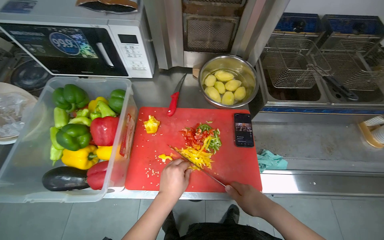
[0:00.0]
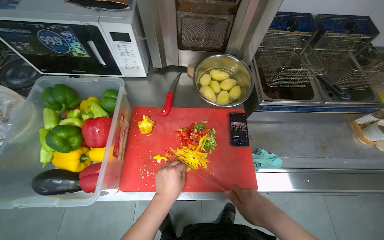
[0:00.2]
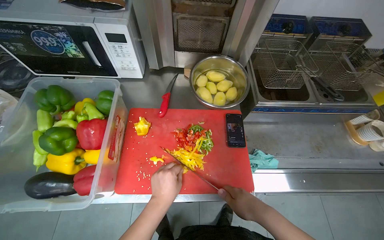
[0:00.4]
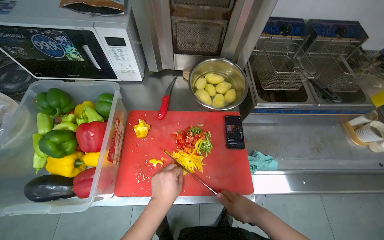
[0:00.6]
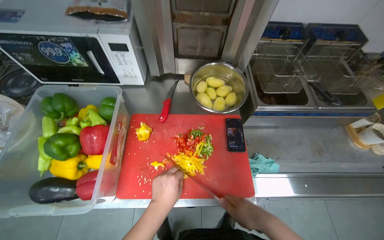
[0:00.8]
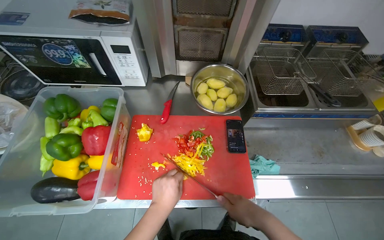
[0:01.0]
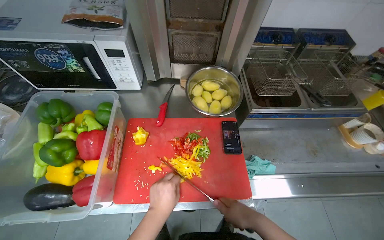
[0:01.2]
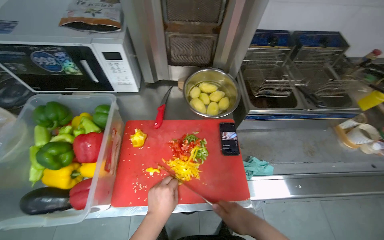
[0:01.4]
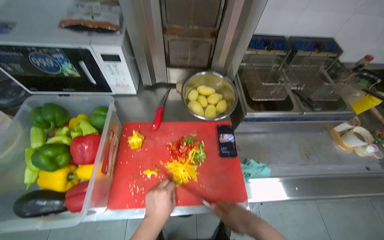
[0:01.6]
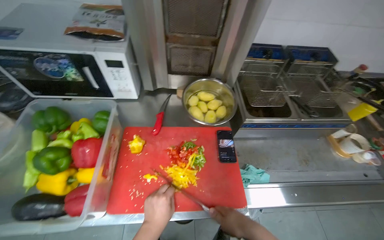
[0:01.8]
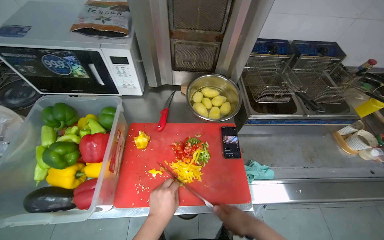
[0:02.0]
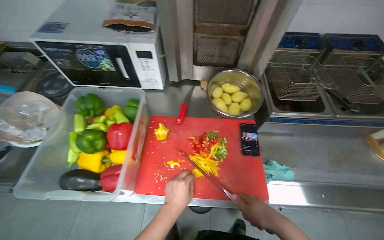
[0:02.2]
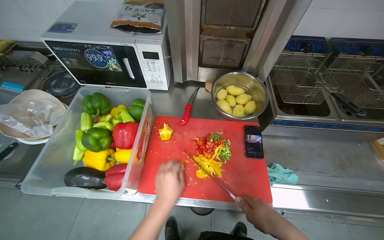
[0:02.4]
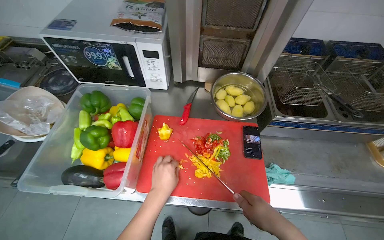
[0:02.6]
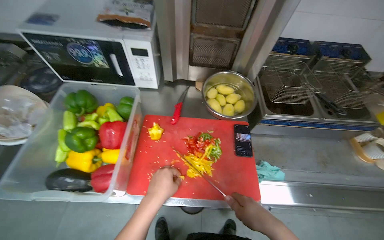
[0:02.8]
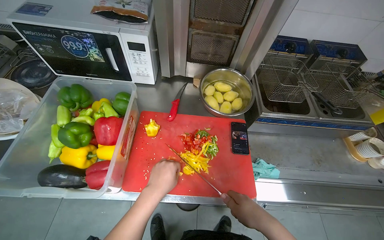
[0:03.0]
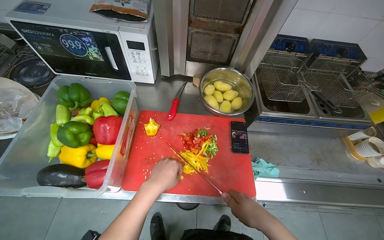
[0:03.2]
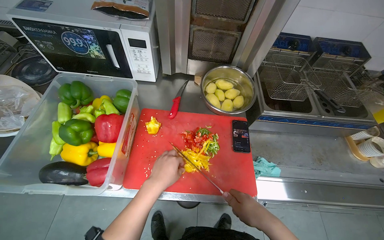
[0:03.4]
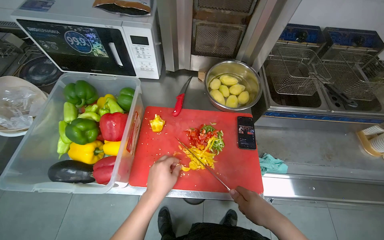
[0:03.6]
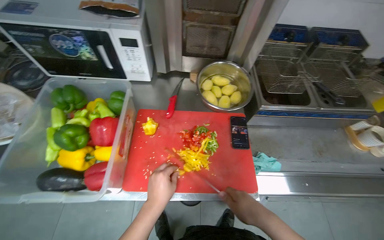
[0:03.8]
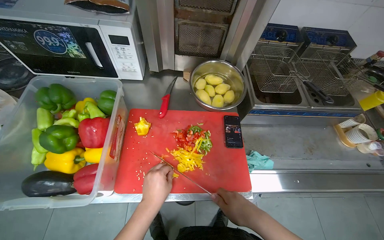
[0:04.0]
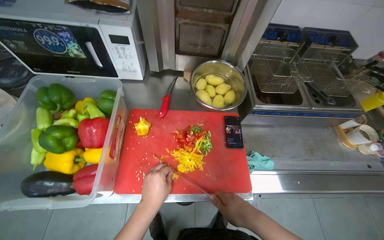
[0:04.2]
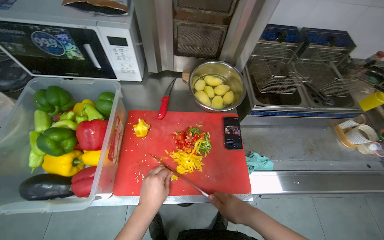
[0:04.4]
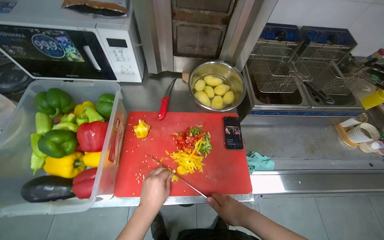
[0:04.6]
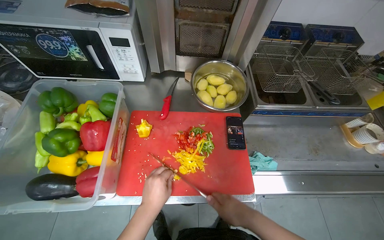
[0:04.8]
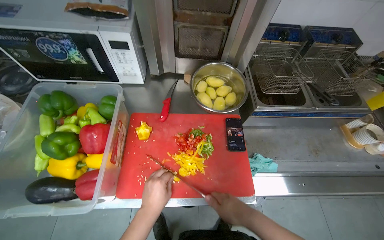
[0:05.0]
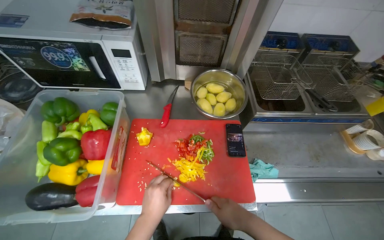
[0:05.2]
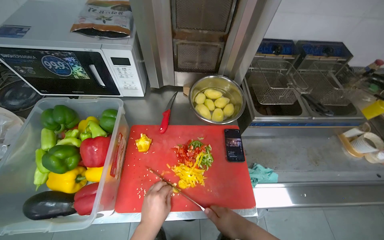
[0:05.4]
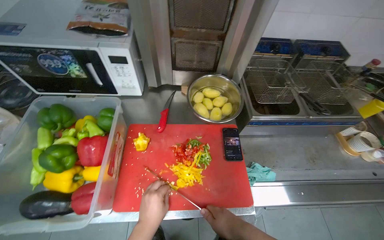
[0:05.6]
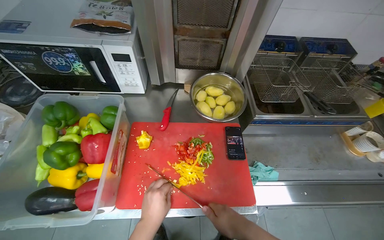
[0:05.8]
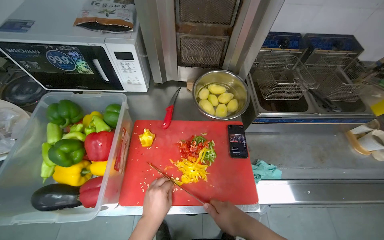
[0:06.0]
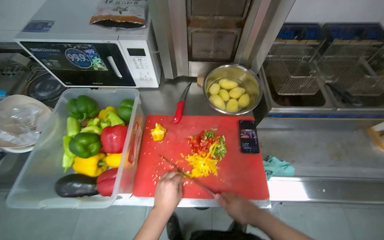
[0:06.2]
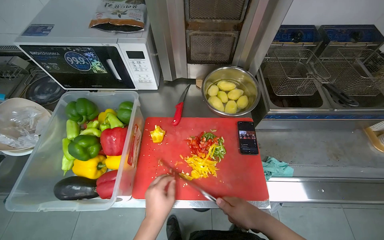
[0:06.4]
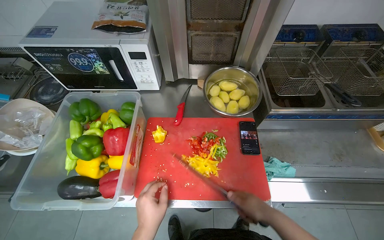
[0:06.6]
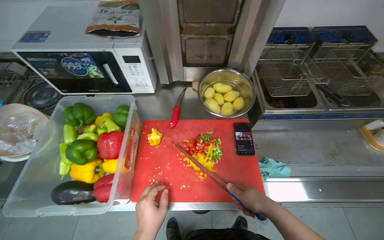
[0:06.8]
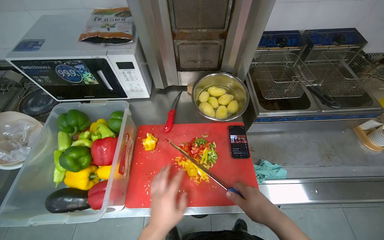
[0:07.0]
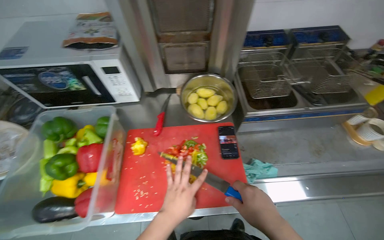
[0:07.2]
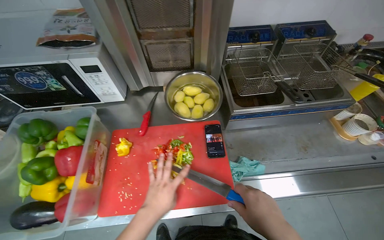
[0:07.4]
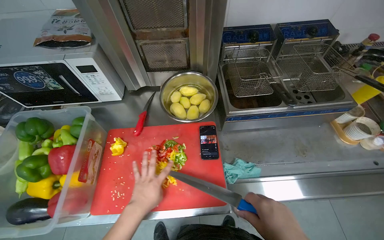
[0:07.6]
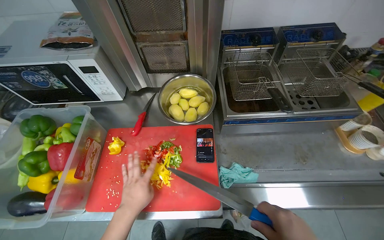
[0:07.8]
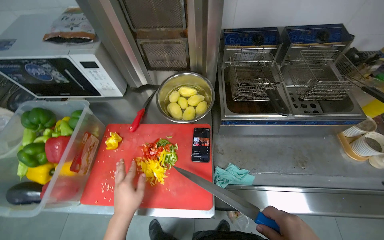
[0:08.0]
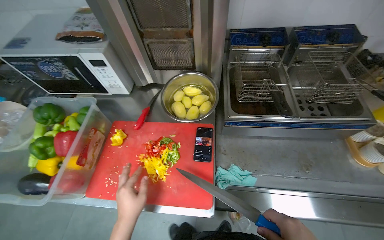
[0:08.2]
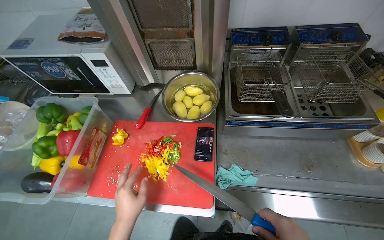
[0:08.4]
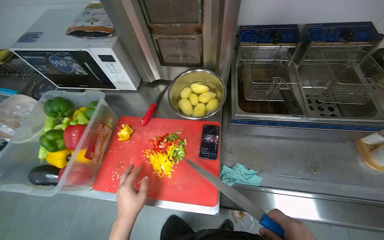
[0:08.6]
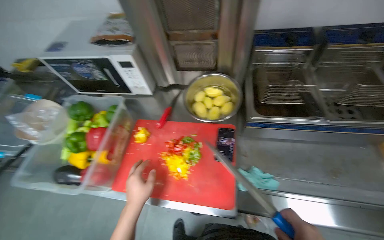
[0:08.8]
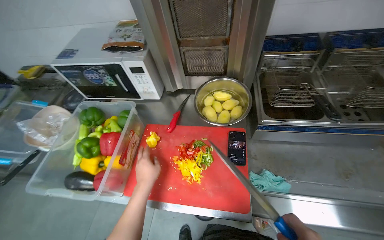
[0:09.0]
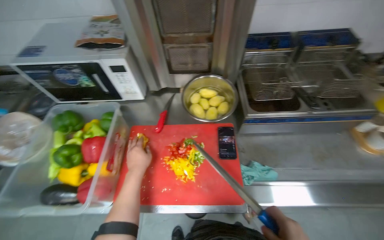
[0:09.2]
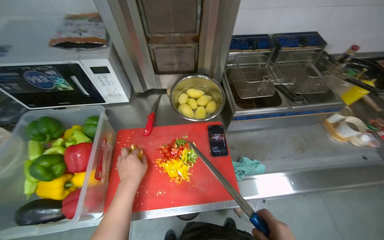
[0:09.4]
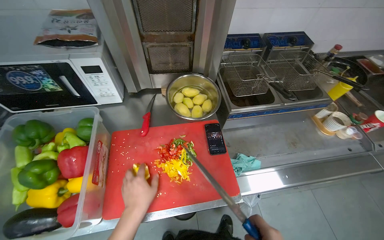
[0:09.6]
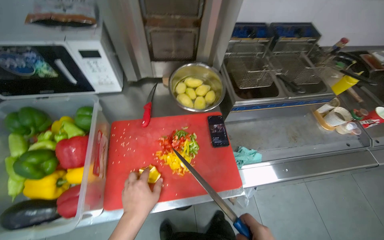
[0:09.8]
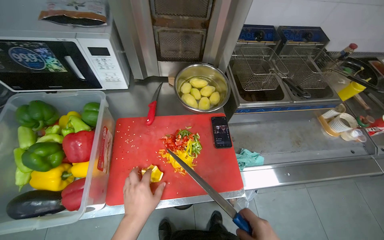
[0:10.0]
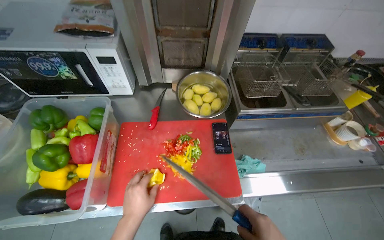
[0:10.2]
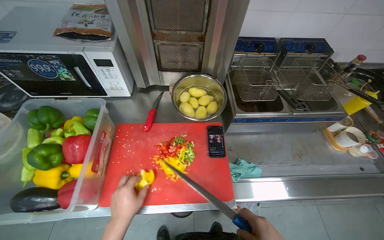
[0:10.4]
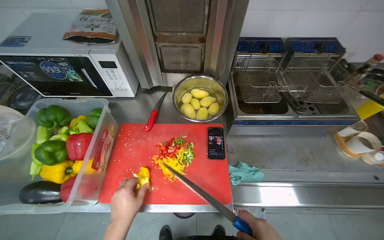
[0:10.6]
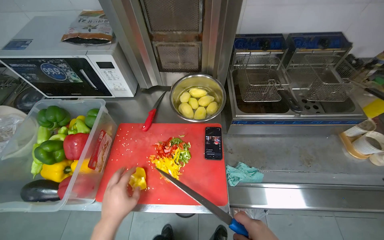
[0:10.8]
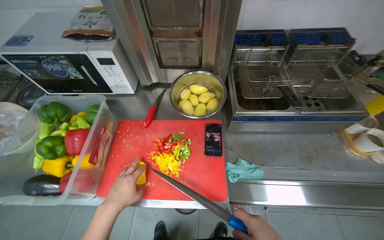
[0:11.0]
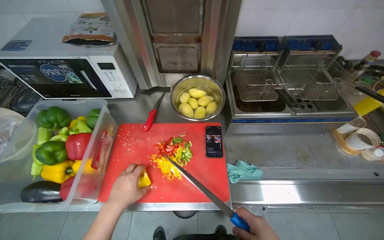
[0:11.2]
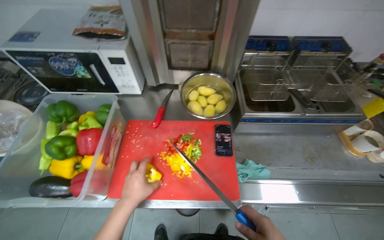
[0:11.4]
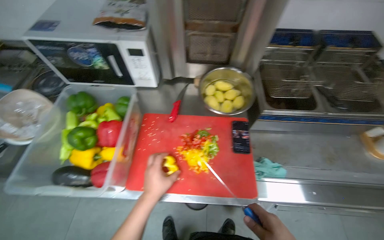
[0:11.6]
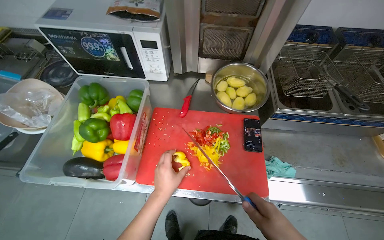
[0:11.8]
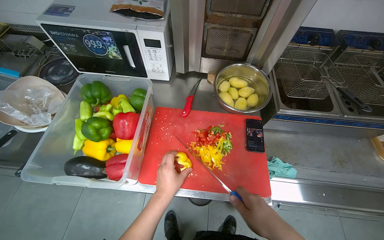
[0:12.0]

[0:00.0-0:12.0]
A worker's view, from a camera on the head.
Job: preparing food.
The whole recording: Cutting bell peppers. The worker cuts bell peppers into strips on a red cutting board and transfers them to a container.
0:00.0 to 0:06.0: The hands are busy where they are.
0:09.0 to 0:10.4: The left hand heads down the picture, covering roughly 10 cm.

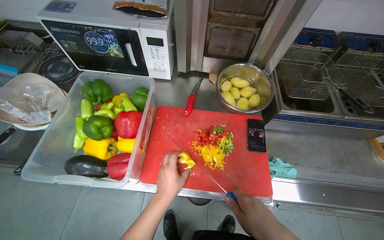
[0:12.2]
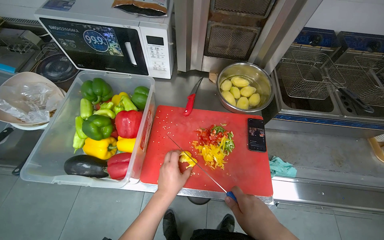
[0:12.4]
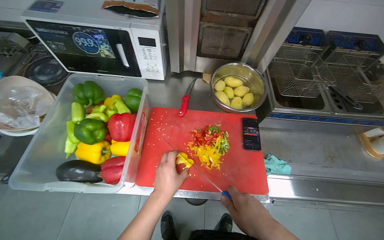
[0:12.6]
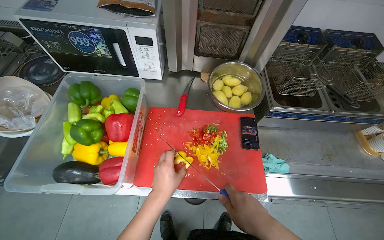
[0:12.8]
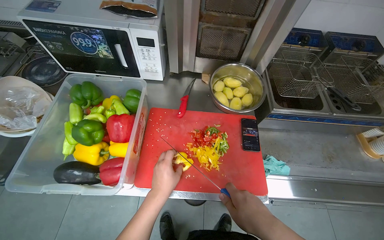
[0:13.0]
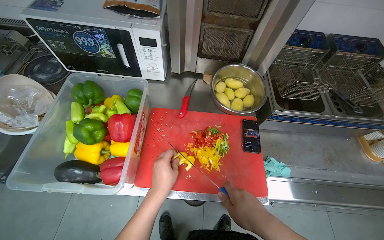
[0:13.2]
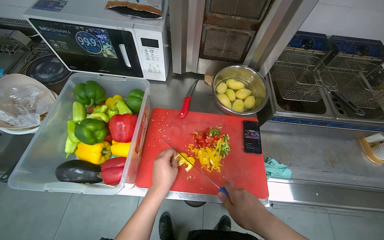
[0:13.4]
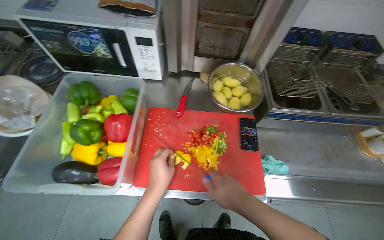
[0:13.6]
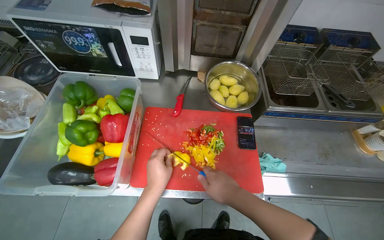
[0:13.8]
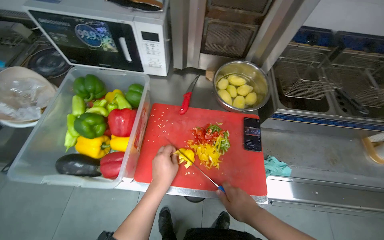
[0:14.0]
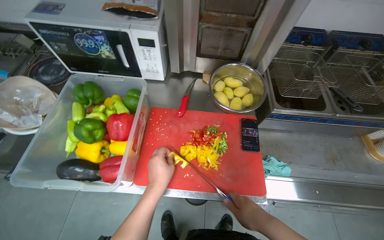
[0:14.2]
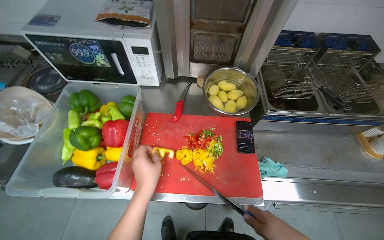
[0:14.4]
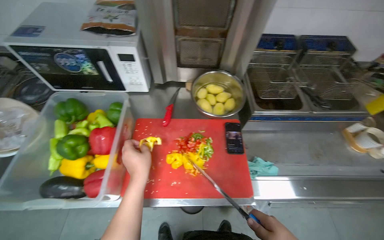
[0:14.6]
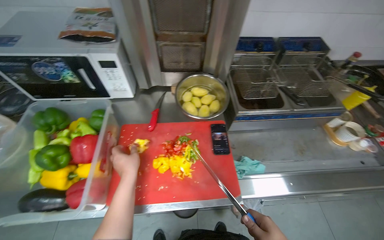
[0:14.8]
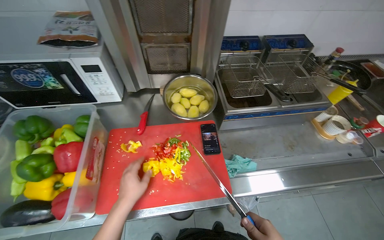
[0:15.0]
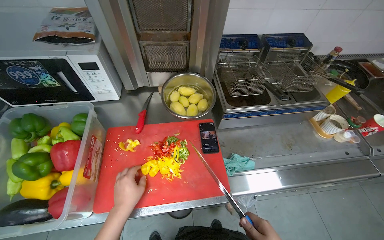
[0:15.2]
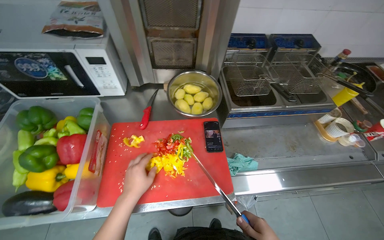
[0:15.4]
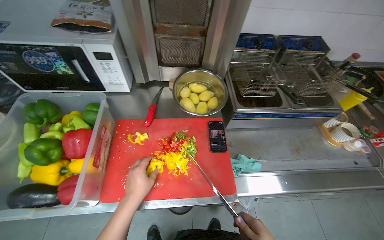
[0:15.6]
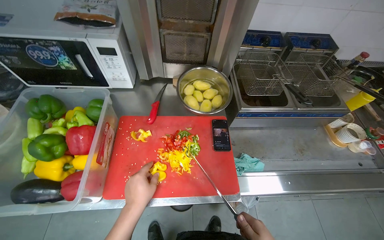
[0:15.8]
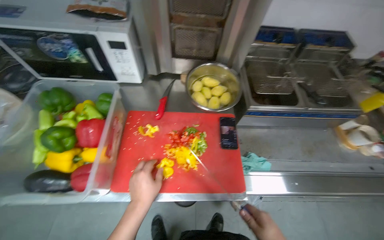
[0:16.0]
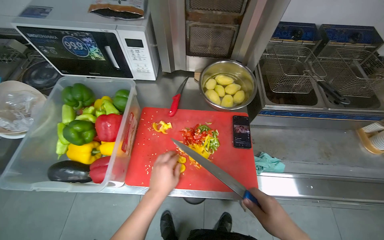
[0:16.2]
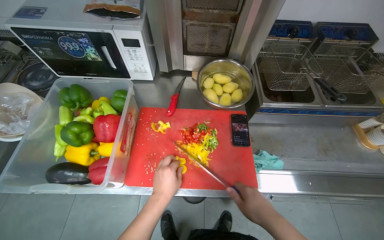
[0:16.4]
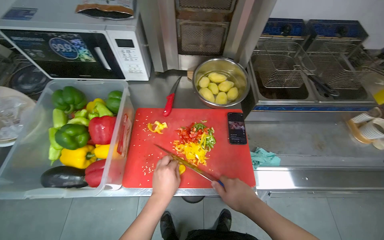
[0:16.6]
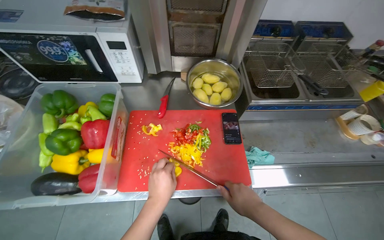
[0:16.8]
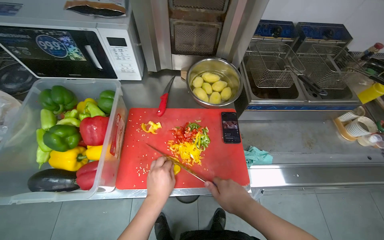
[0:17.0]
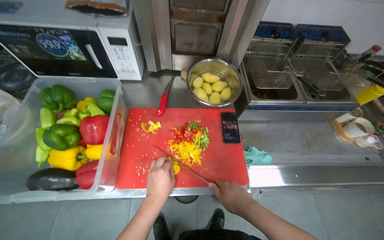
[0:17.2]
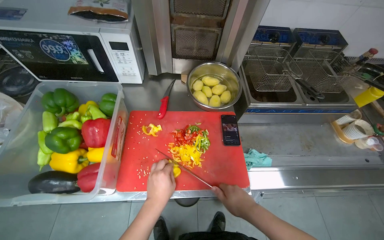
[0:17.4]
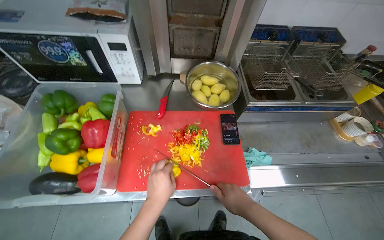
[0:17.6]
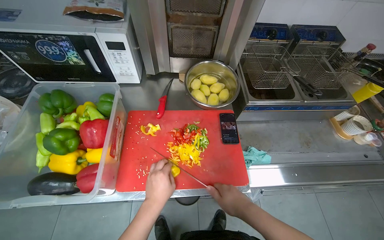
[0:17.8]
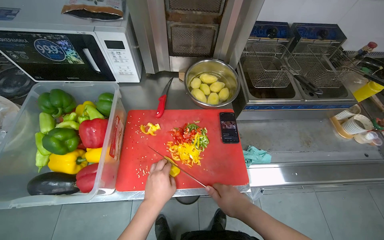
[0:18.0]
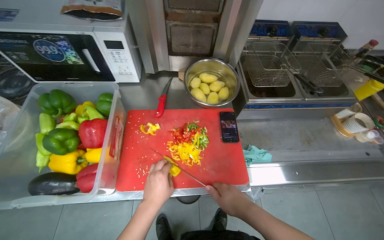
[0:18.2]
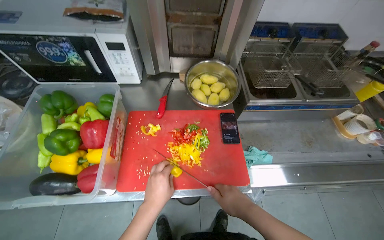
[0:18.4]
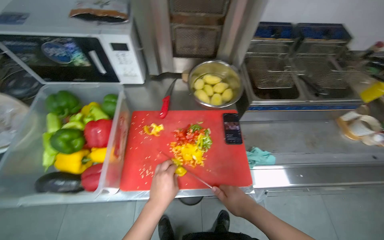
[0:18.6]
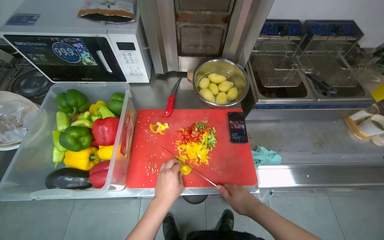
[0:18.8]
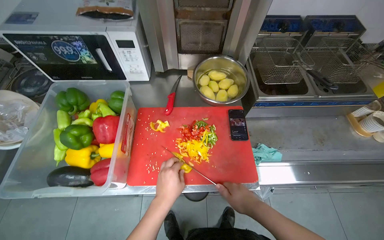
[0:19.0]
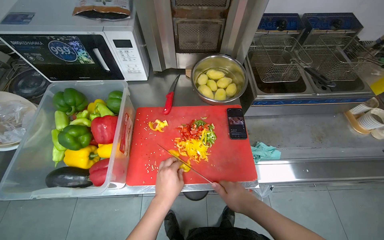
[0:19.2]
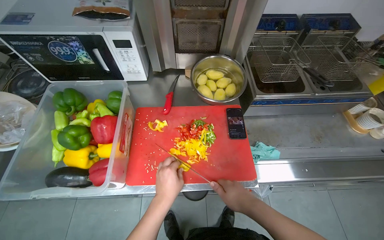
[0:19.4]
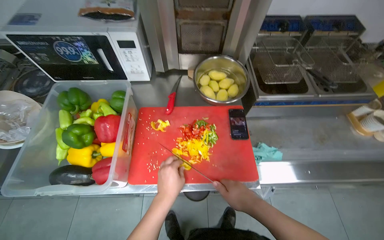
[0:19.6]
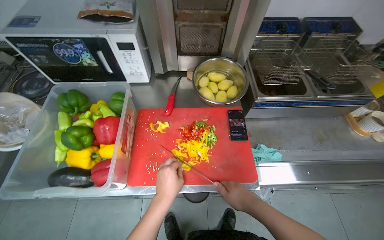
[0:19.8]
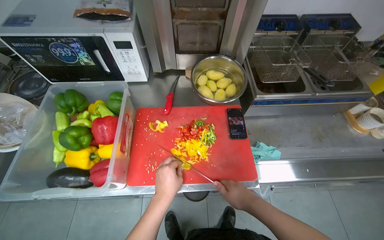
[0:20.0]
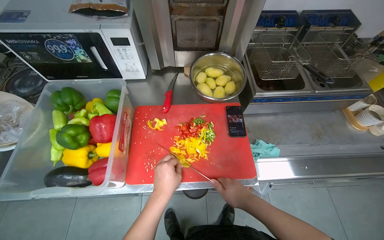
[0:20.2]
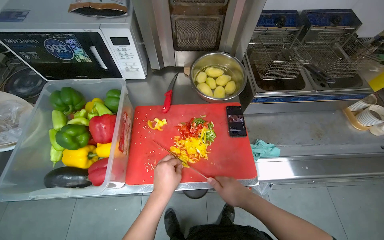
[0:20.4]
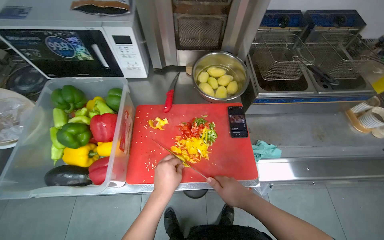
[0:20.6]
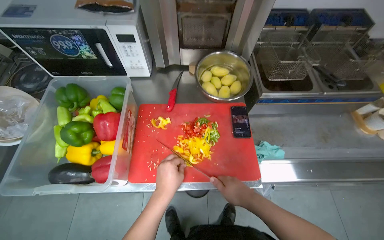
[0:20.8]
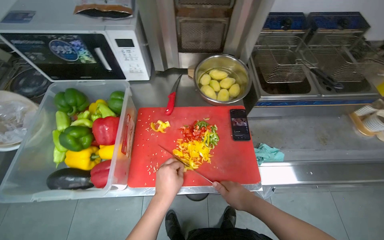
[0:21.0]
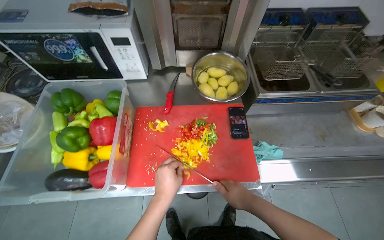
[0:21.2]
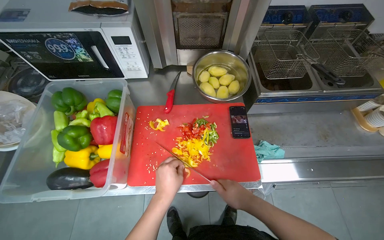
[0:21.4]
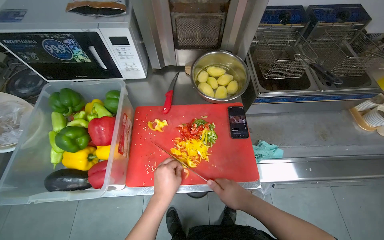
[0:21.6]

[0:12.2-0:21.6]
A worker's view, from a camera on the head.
Job: preparing food.
The whole recording: Cutting bell peppers. The worker cuts bell peppers into strips on a red cutting board and transfers them to a container.
0:12.2 to 0:13.8: The hands stay close to where they were, moving slightly.
0:17.0 to 0:21.6: The hands stay close to where they were, moving slightly.
